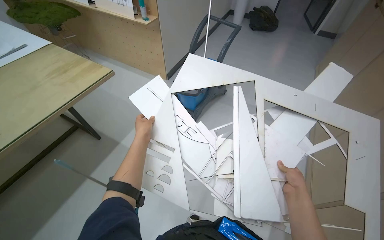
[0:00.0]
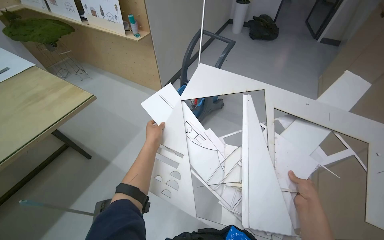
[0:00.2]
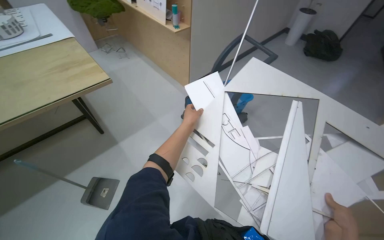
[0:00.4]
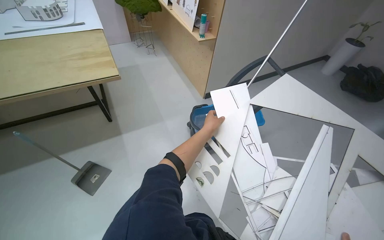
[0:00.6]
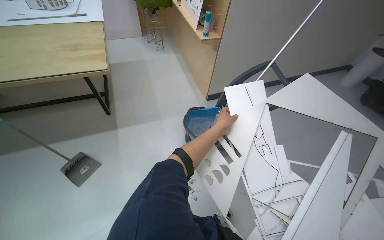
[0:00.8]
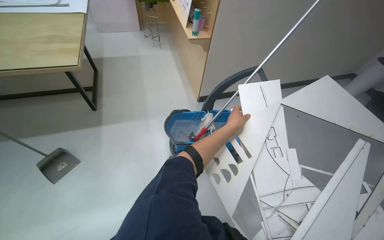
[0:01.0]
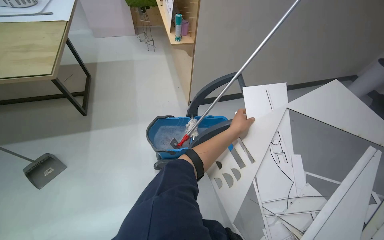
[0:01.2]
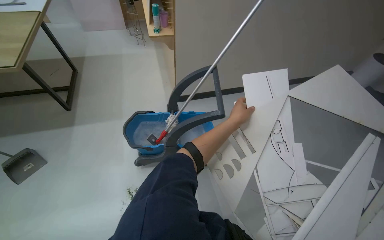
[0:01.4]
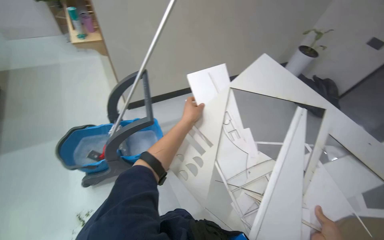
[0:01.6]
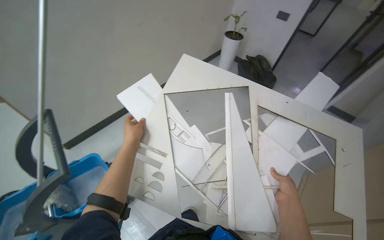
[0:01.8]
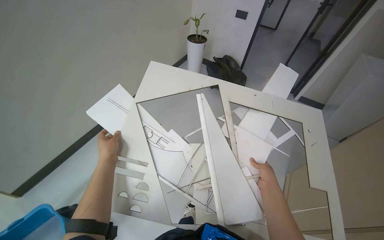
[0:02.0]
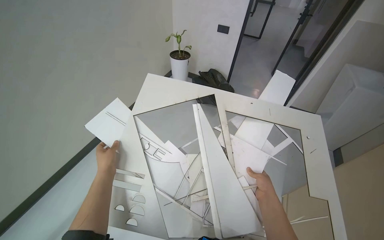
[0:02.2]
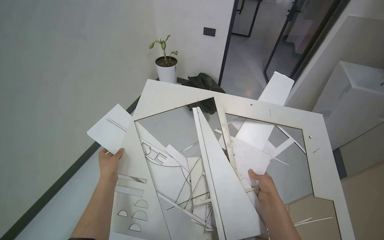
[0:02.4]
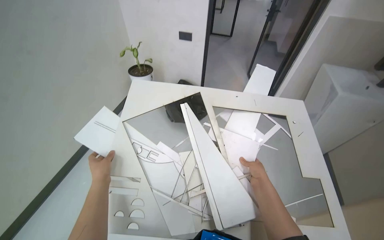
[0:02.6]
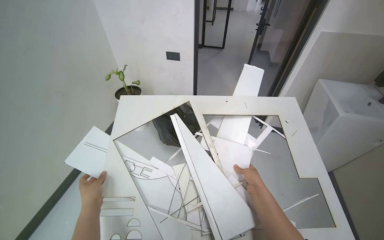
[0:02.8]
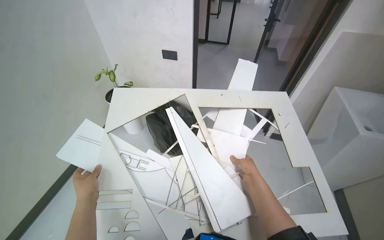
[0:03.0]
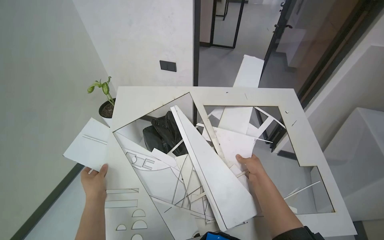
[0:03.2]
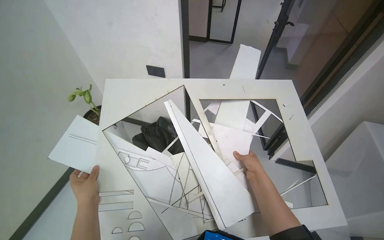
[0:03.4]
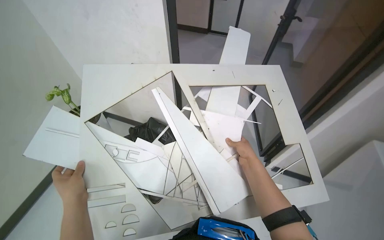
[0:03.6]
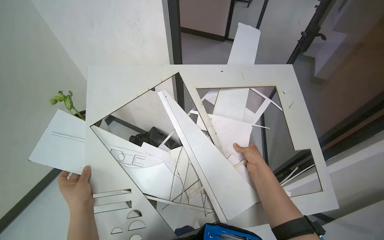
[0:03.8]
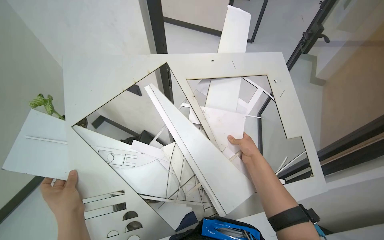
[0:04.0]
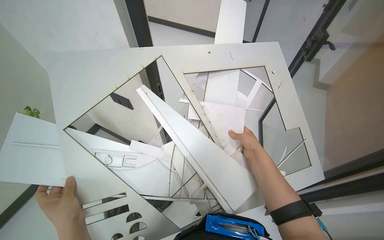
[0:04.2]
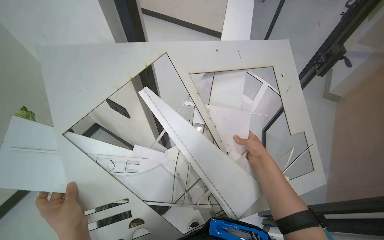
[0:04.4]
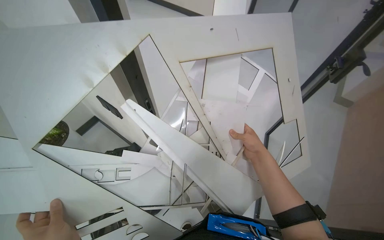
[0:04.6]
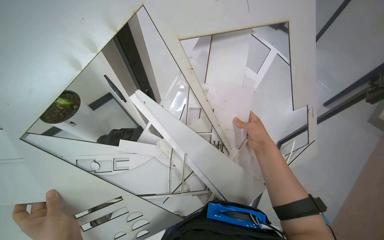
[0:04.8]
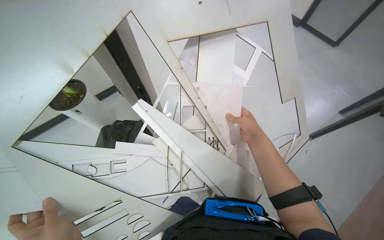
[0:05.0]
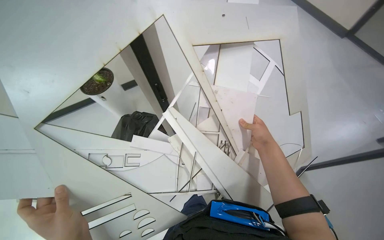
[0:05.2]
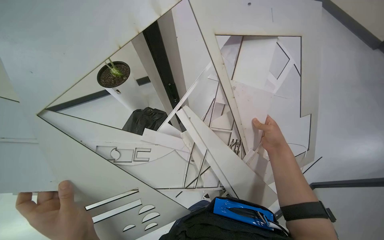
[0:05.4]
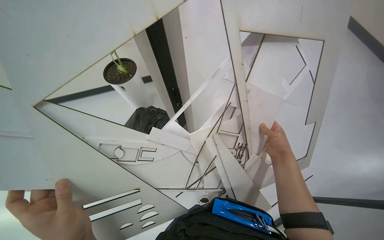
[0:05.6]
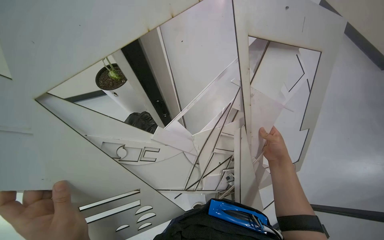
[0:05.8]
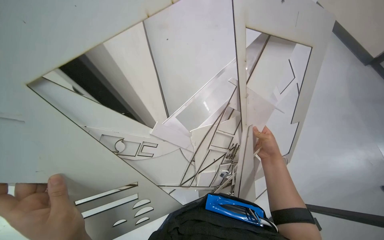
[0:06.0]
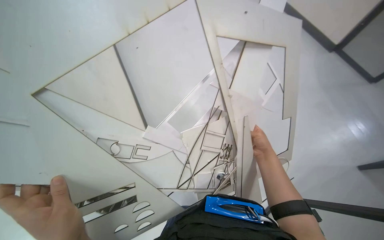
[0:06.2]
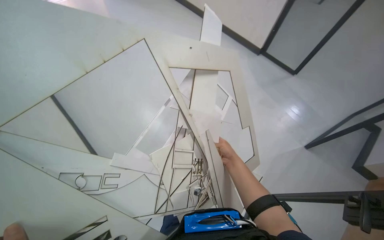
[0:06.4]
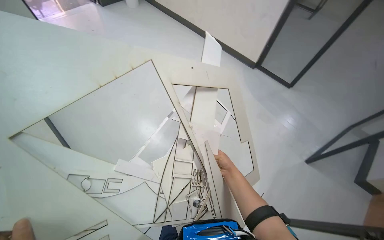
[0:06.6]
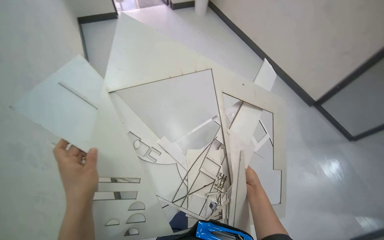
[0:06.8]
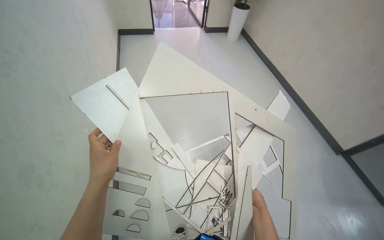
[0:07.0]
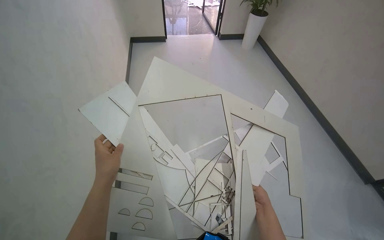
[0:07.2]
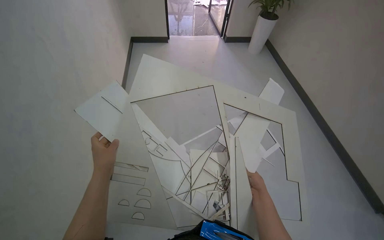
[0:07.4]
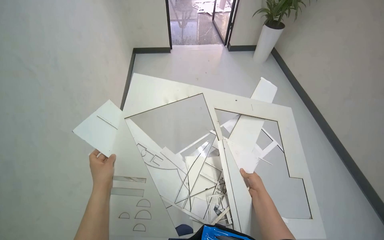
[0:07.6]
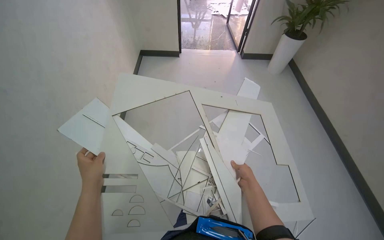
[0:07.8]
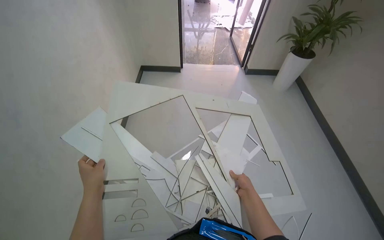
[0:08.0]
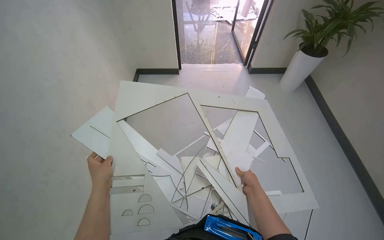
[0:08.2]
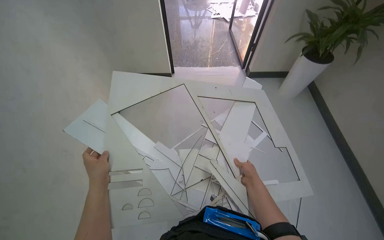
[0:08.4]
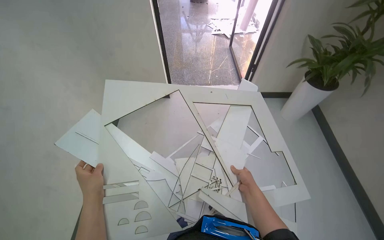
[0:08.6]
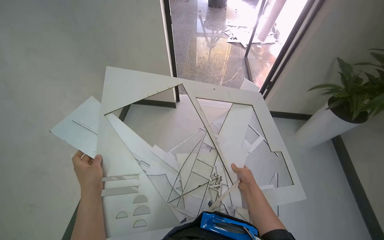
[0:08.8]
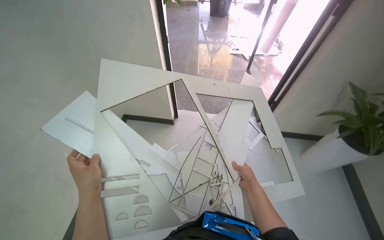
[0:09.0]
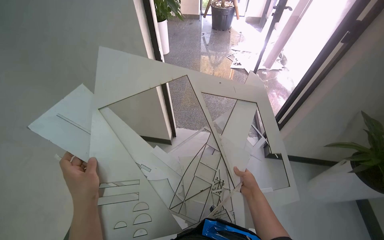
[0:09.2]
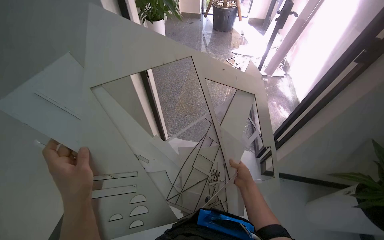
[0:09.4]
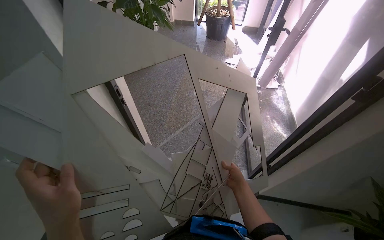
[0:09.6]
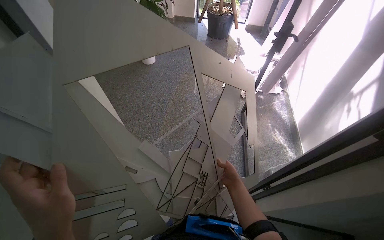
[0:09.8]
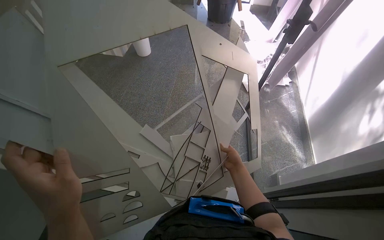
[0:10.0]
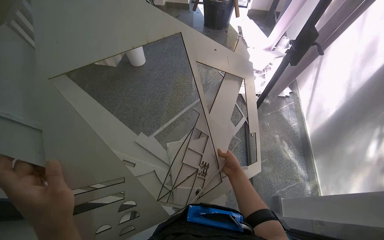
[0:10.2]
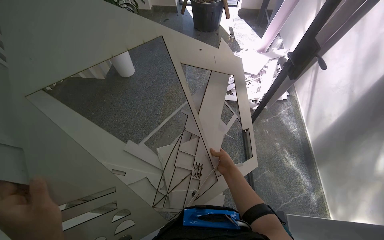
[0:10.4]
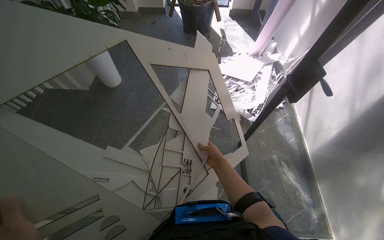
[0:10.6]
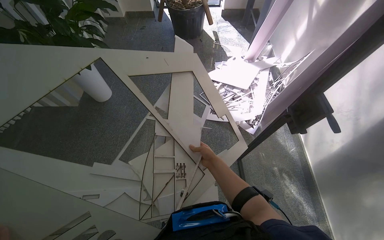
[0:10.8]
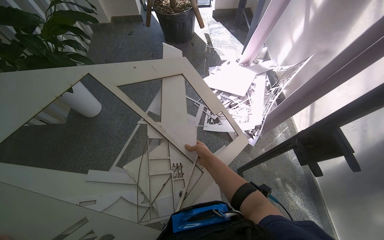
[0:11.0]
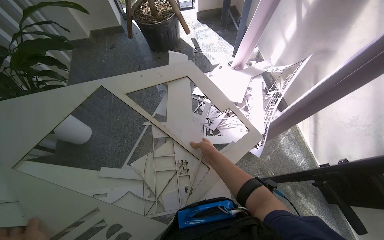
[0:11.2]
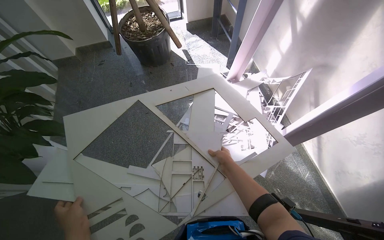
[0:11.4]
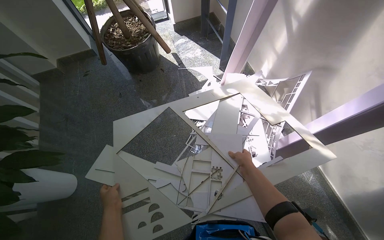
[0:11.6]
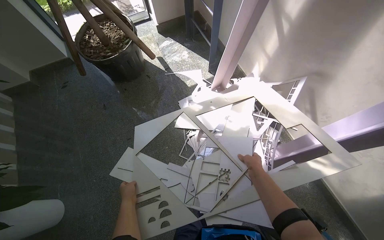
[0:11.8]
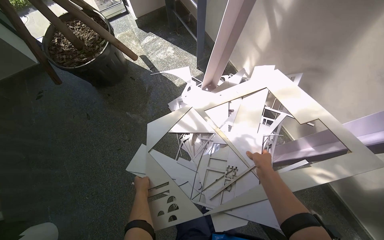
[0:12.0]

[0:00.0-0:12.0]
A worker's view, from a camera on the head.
Job: organizing items.
The whole recording: Sorting and arranging paper cutouts. The worker sorts and arranges various paper cutouts on the table, examining them for assembly.
1.6 to 3.0 s: The head turns to the right by approximately 55 degrees. The view tilts about 15 degrees upward.
3.0 to 4.4 s: The view tilts roughly 20 degrees downward.
4.4 to 6.0 s: The camera pitches downward, by approximately 20 degrees.
6.0 to 7.6 s: The view pans to the left by approximately 20 degrees. The camera pitches upward, by roughly 35 degrees.
7.6 to 9.0 s: The hands are busy where they are.
10.4 to 12.0 s: The scene rotates counterclockwise by roughly 30 degrees. The right hand moves to the right, some 20 cm.

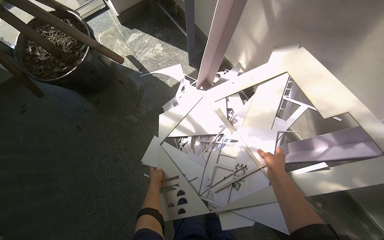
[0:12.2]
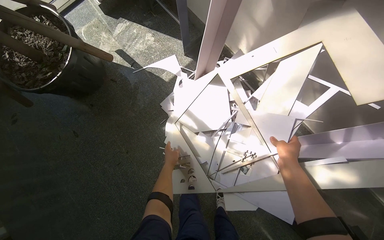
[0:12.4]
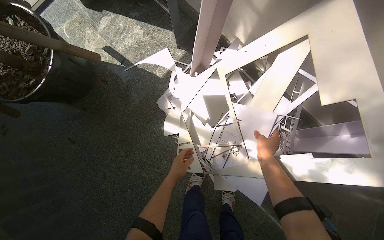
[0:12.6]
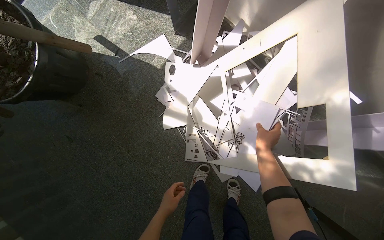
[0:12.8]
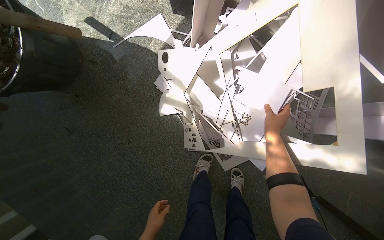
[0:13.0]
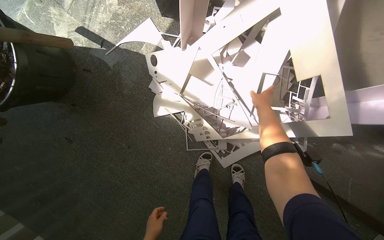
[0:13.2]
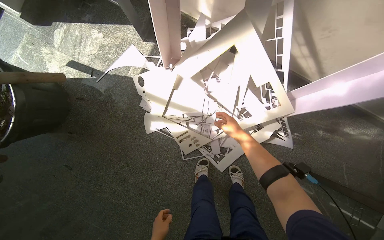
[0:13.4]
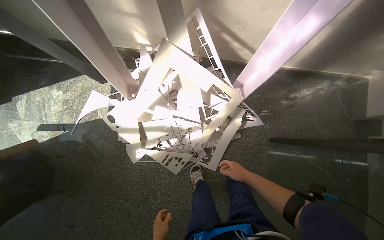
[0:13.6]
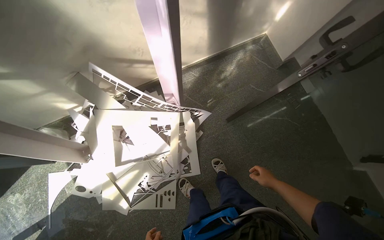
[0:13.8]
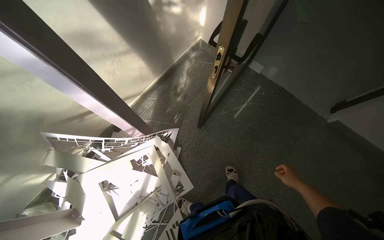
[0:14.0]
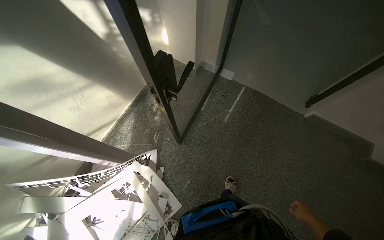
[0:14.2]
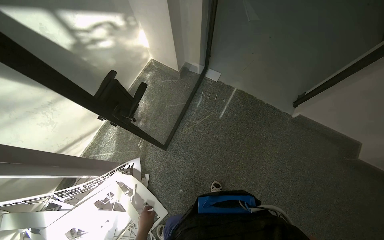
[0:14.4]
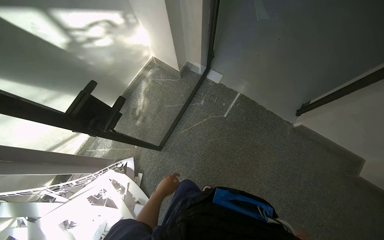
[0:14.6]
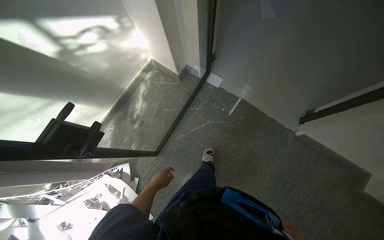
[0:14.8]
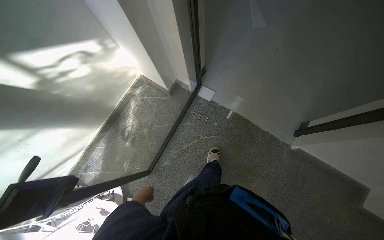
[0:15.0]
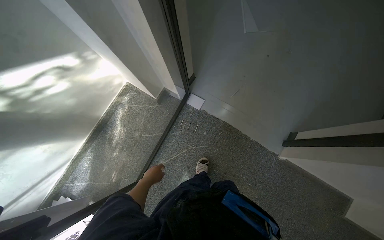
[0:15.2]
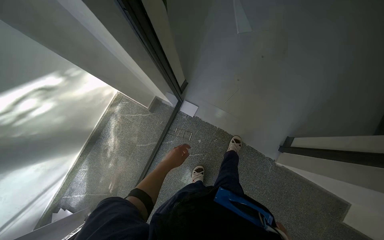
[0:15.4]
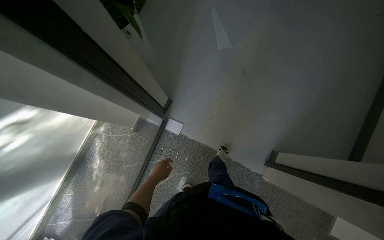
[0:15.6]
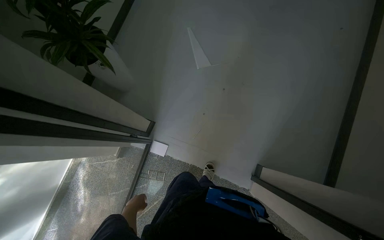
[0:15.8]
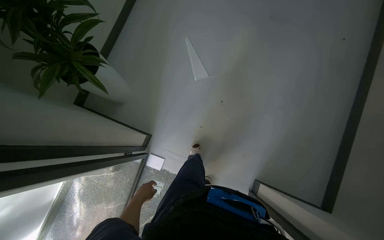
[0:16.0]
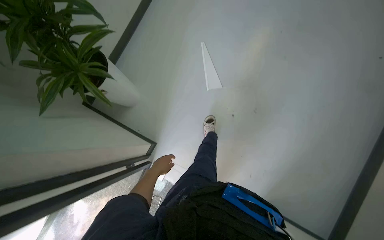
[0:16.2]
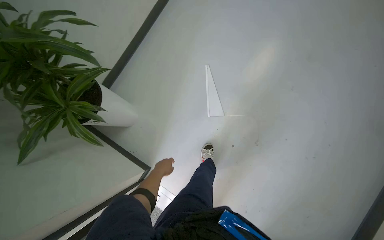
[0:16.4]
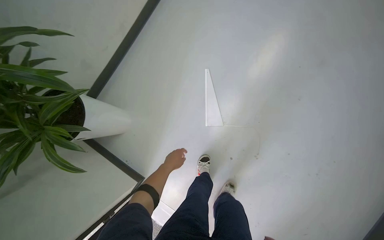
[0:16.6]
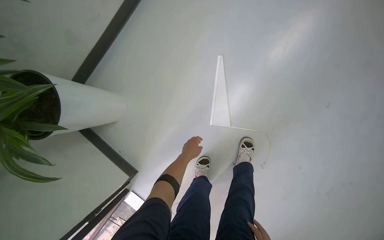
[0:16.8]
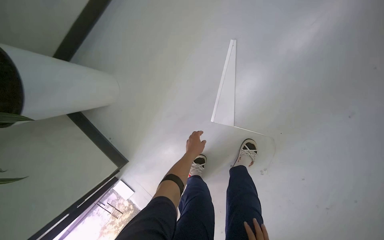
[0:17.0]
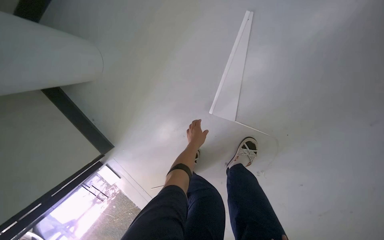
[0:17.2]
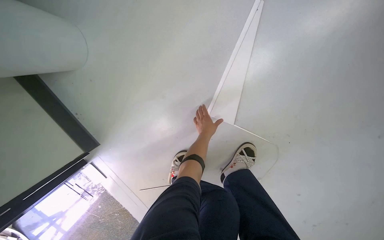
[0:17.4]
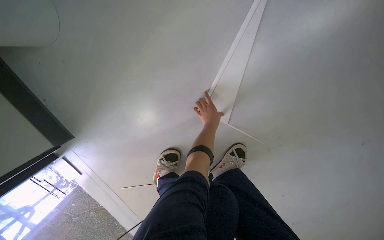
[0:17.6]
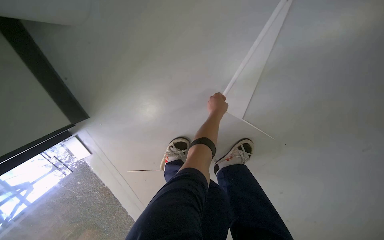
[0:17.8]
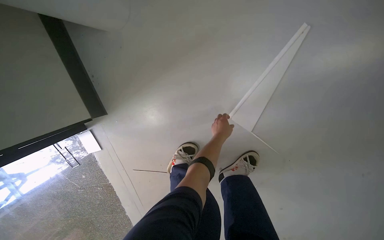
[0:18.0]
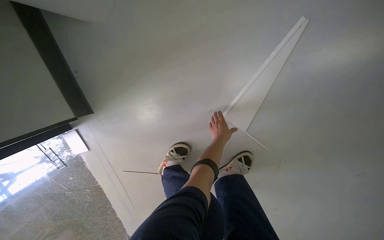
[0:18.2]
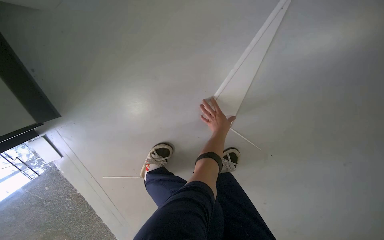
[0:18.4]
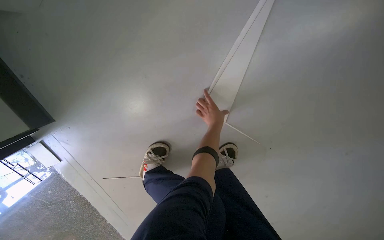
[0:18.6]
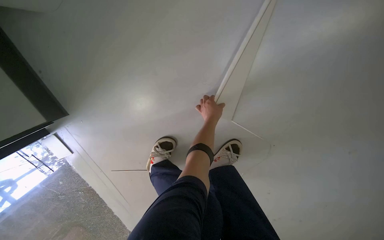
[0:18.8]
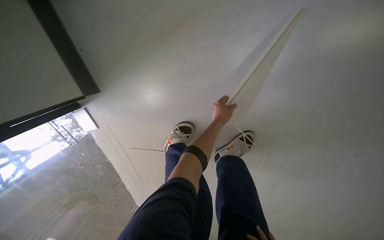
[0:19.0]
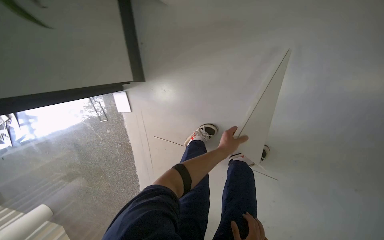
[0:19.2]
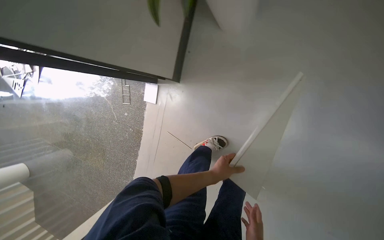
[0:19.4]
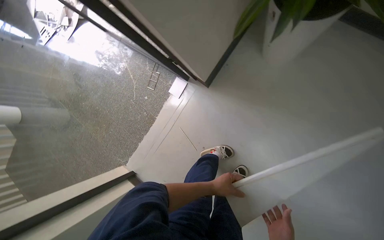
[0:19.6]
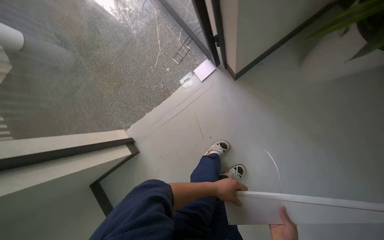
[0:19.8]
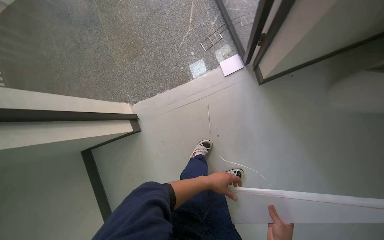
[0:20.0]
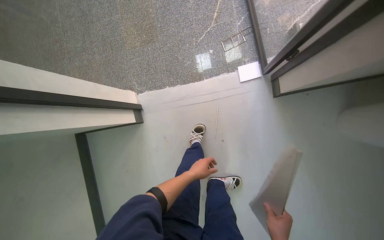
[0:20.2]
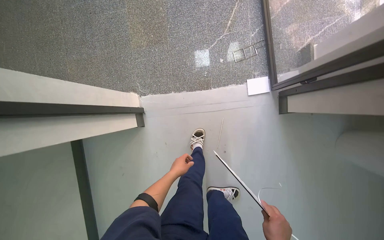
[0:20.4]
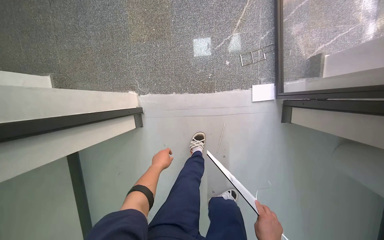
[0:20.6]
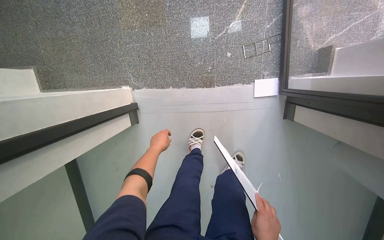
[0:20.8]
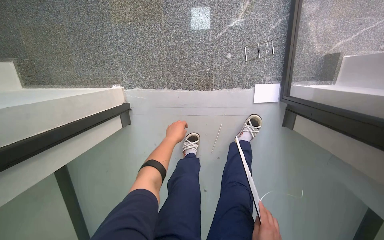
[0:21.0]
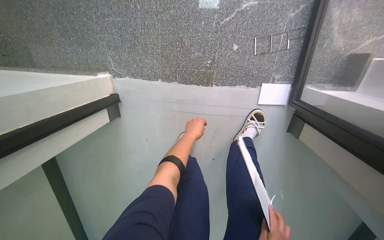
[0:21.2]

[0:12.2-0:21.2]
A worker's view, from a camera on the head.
Job: organizing items.
The whole recording: Sorting and arranging paper cutouts. The worker sorts and arranges various paper cutouts on the table, examining them for assembly.
12.2 to 13.8 s: Everything in view rotates about 80 degrees counterclockwise.
13.8 to 15.2 s: The camera travels about 1 m. The scene turns about 30 degrees counterclockwise in the picture.
15.2 to 16.6 s: The head travels some 1 m.
16.6 to 18.2 s: The camera pitches downward, by about 15 degrees. Everything in view rotates roughly 30 degrees clockwise.
18.2 to 19.8 s: The head travels about 60 cm. Everything in view rotates some 70 degrees clockwise.
19.8 to 21.2 s: The wearer moves approximately 80 cm. The view tilts roughly 30 degrees downward. The scene turns about 35 degrees clockwise in the picture.
